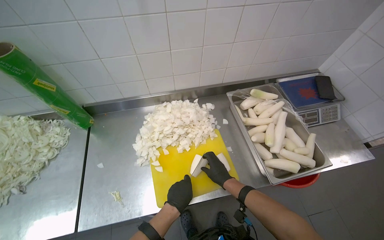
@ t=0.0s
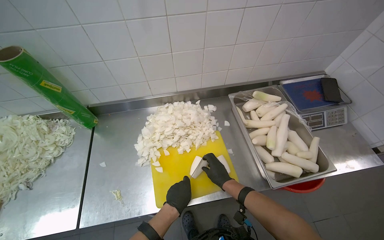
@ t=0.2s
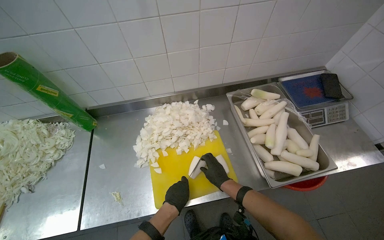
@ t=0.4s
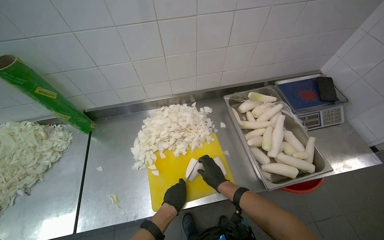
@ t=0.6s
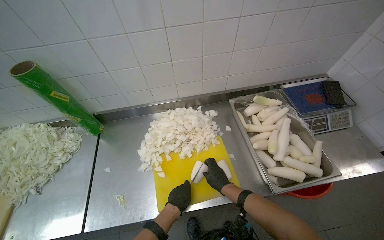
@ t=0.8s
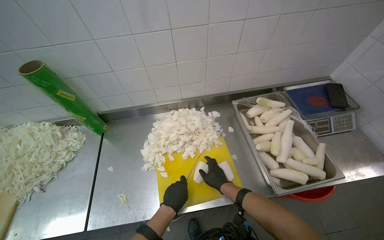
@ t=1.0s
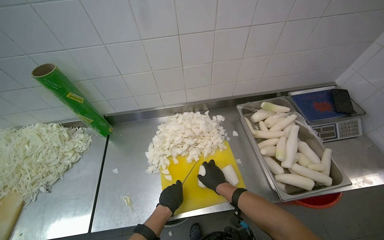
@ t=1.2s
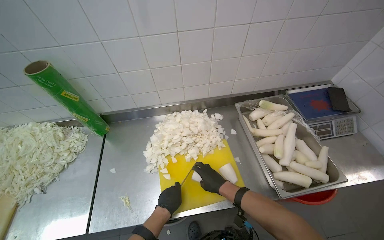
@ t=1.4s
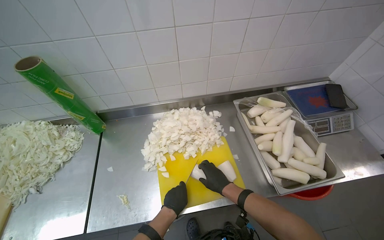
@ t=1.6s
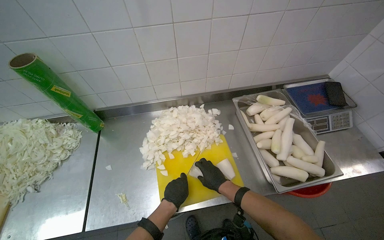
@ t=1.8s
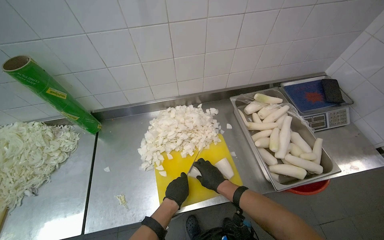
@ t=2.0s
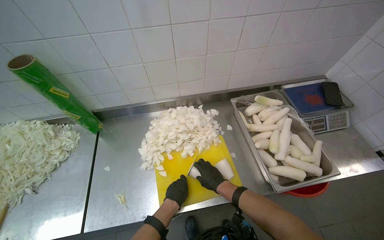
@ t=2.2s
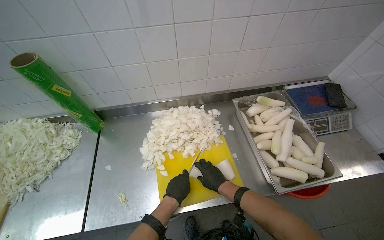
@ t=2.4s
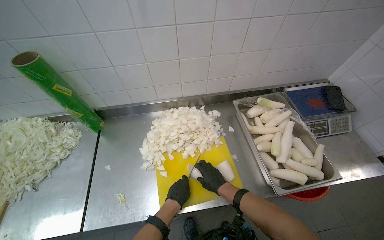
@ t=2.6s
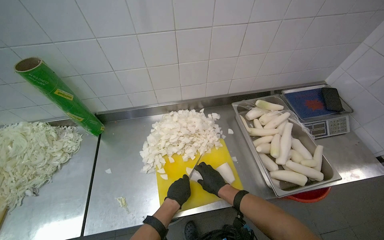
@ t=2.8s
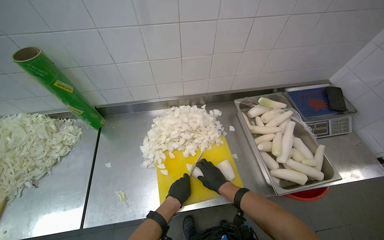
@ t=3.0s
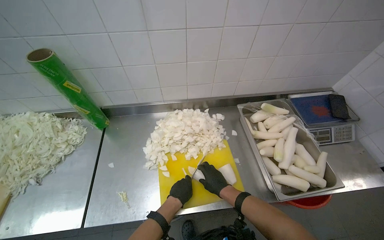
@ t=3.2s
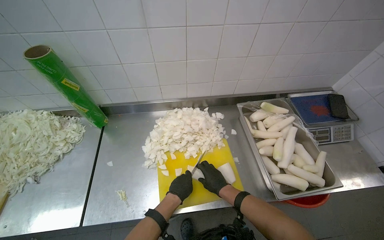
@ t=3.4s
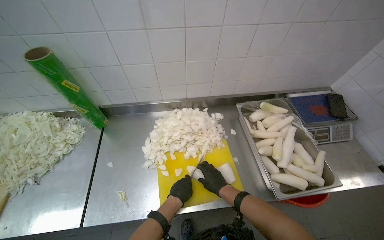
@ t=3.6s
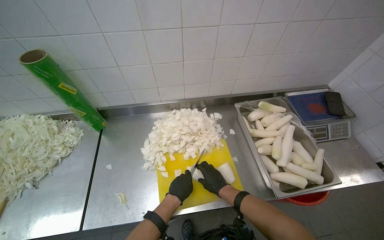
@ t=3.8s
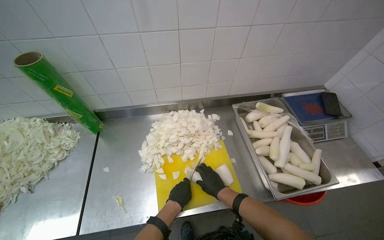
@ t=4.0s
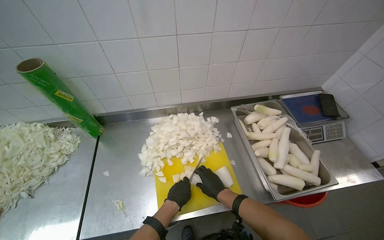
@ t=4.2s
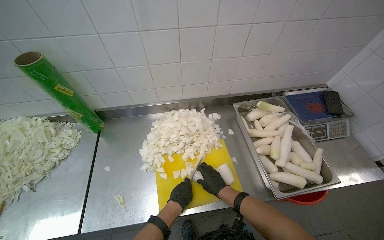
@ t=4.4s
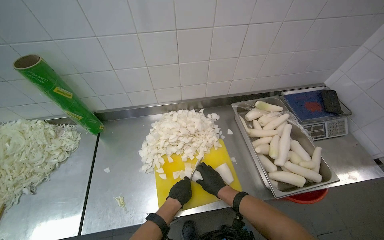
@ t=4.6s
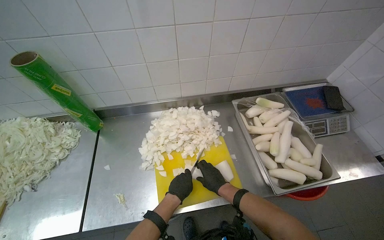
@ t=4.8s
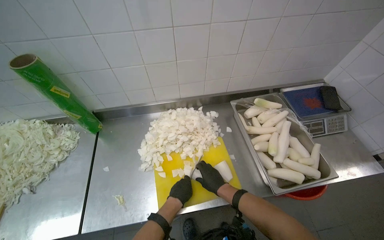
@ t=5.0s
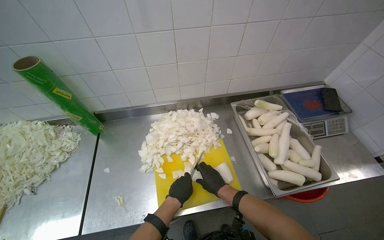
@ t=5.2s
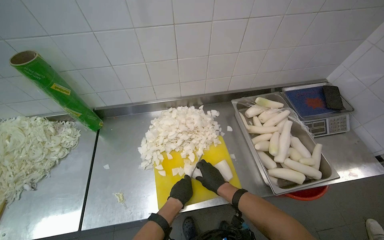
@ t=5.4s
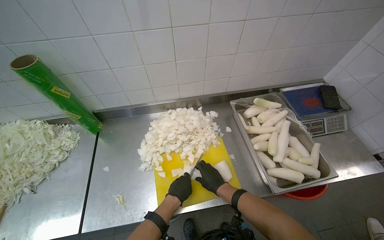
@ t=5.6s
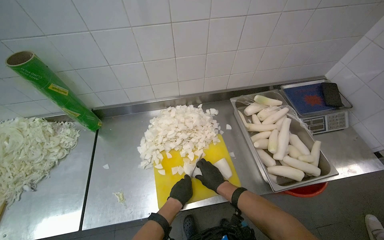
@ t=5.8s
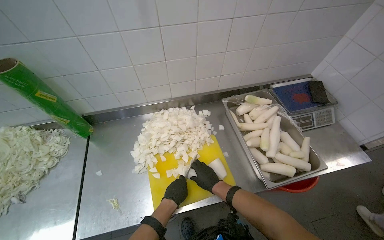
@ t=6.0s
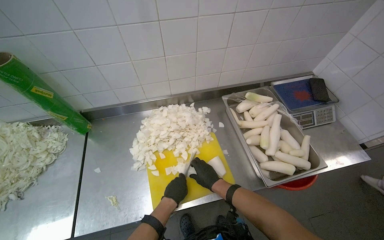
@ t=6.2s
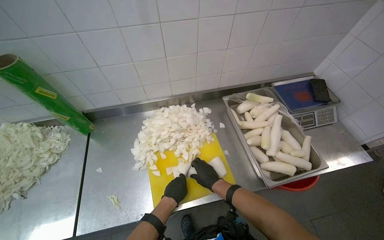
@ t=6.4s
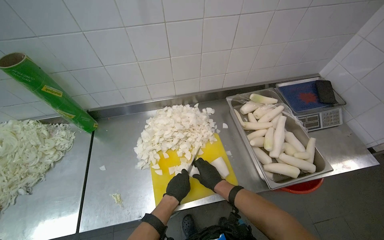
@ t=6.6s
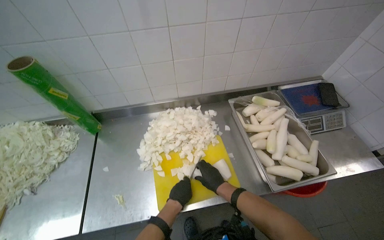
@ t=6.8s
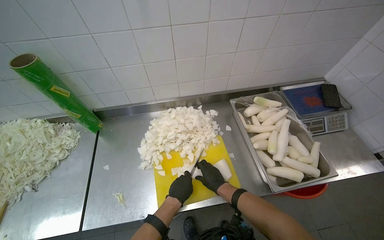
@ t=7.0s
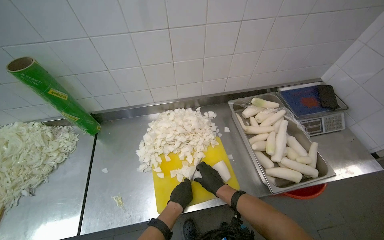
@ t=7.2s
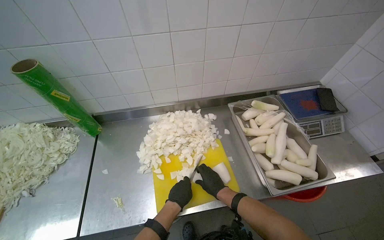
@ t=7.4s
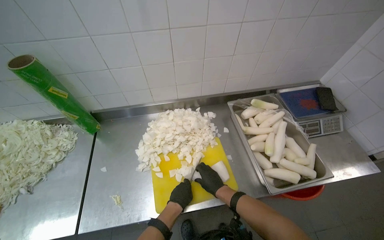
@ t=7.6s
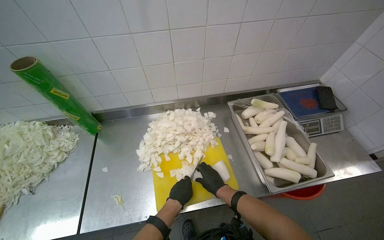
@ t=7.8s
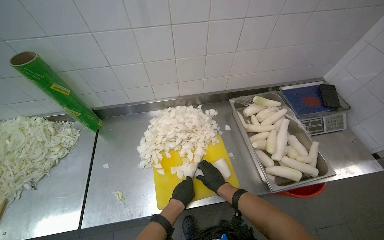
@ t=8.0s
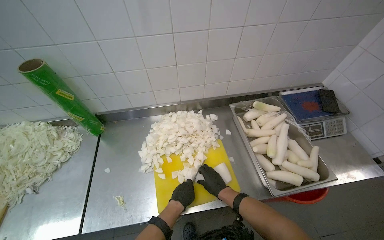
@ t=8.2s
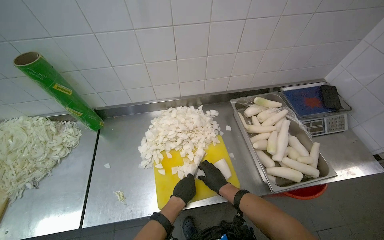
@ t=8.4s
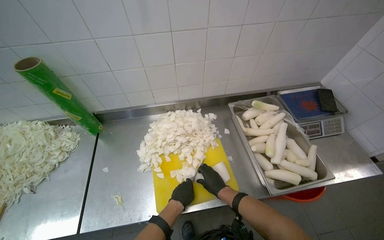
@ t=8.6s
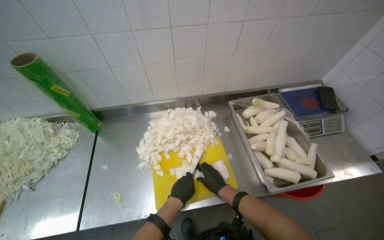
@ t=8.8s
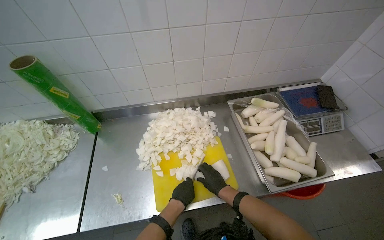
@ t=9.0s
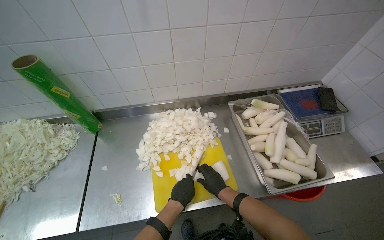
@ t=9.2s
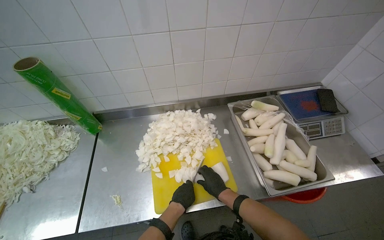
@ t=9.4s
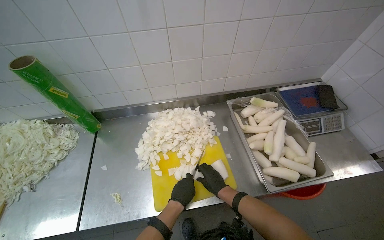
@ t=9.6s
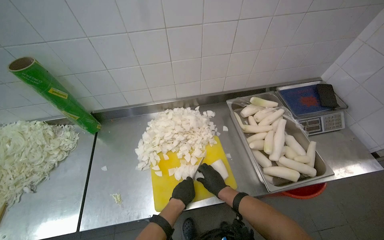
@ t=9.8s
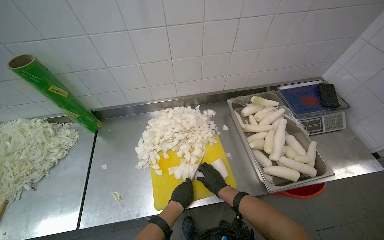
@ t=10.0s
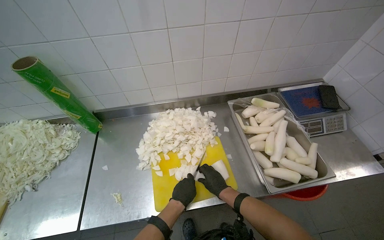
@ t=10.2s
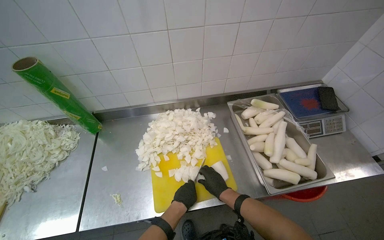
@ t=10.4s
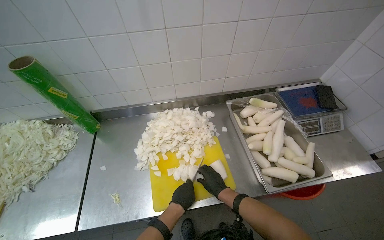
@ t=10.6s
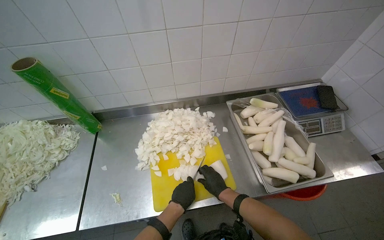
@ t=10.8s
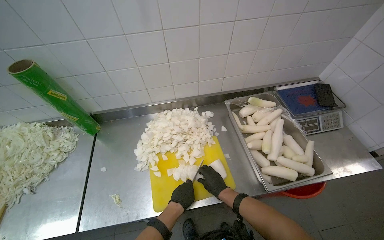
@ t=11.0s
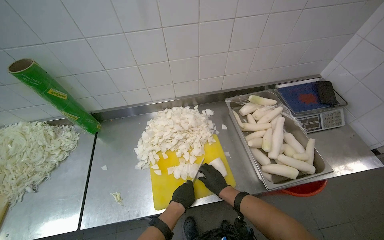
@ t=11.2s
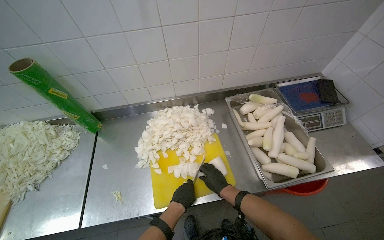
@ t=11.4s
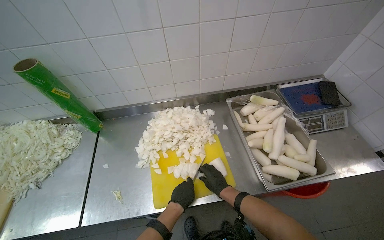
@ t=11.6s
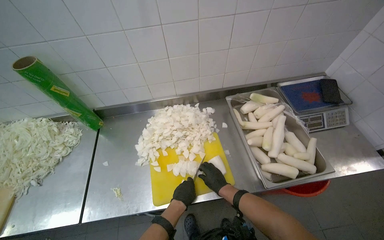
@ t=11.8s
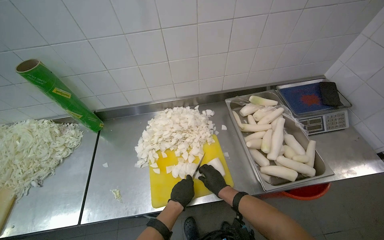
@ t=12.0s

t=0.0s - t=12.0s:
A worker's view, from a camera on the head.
Job: preparing food.
The whole recording: Chopping white radishes. The worker chops white radishes into small pieces on a yellow cutting board.
t=0.0s - t=1.6s: The right hand goes approximately 10 cm nearer to the camera.
t=1.6s - t=10.4s: The hands work in one place, with small movements.
t=10.4s - t=12.0s: The hands stay close to where they were, moving slightly.

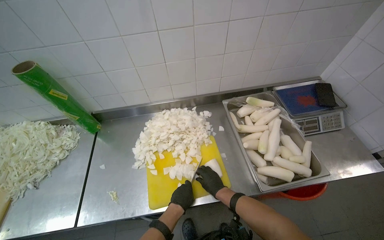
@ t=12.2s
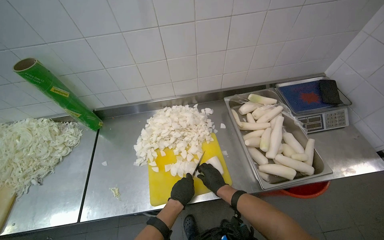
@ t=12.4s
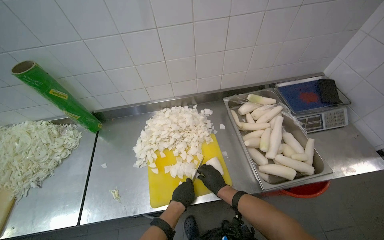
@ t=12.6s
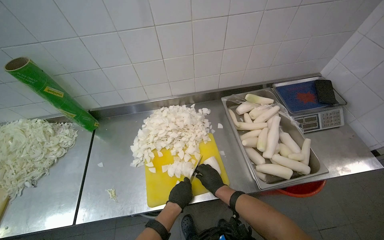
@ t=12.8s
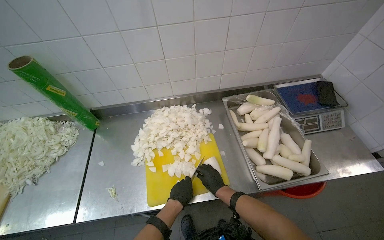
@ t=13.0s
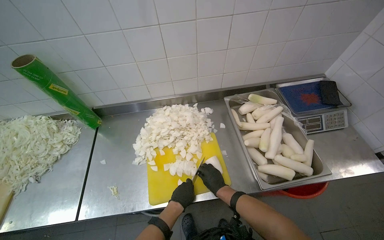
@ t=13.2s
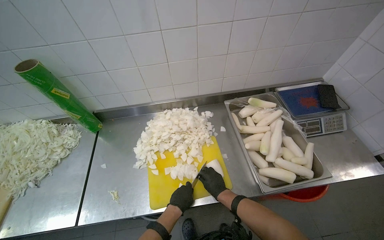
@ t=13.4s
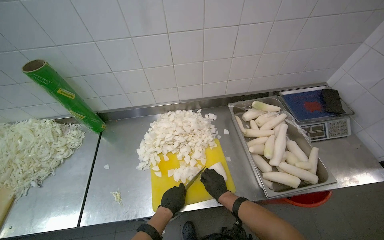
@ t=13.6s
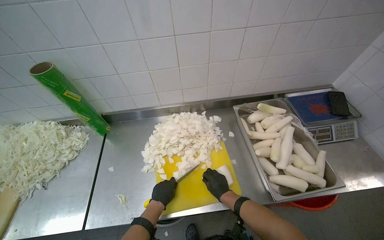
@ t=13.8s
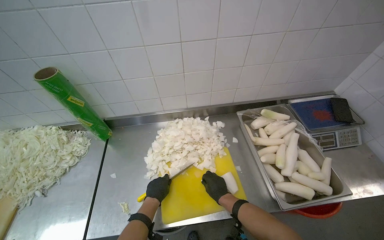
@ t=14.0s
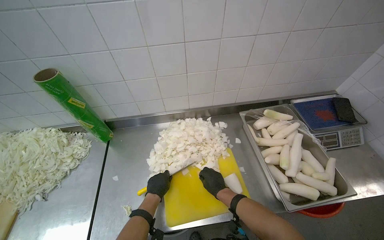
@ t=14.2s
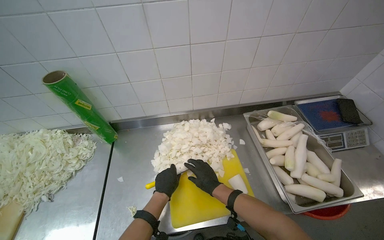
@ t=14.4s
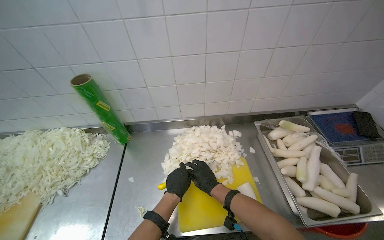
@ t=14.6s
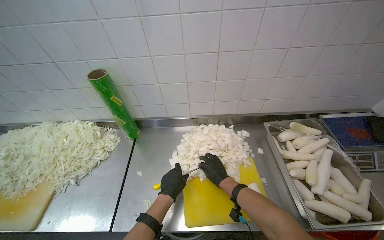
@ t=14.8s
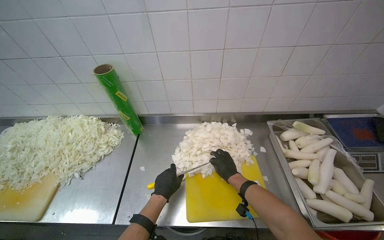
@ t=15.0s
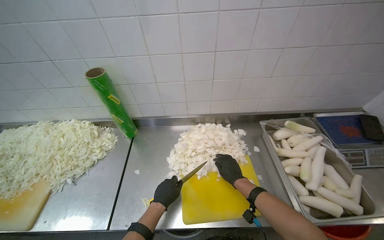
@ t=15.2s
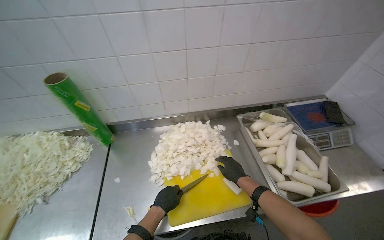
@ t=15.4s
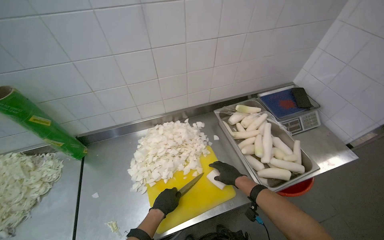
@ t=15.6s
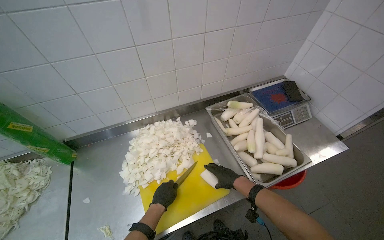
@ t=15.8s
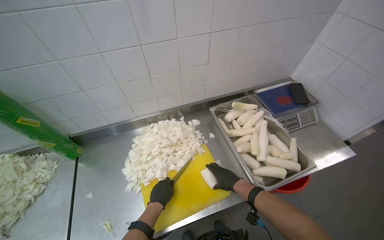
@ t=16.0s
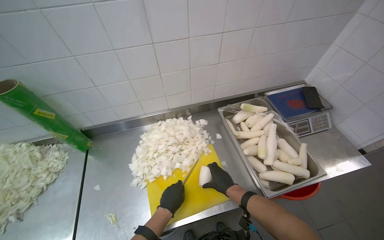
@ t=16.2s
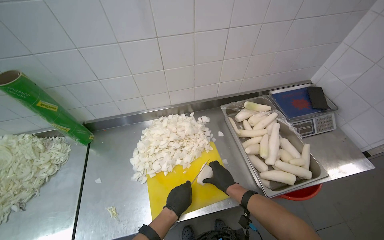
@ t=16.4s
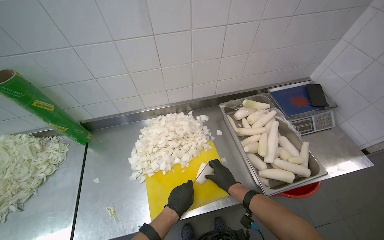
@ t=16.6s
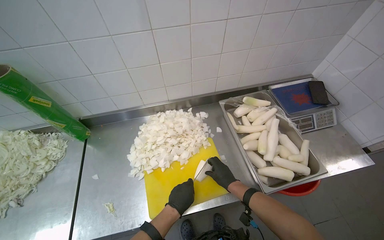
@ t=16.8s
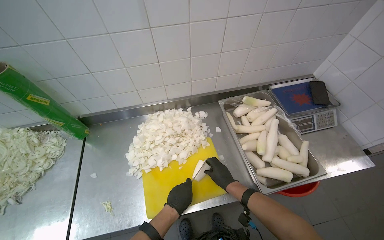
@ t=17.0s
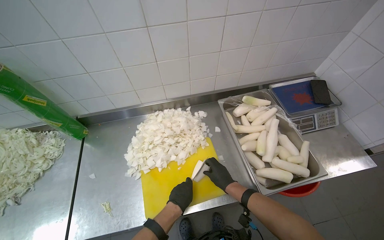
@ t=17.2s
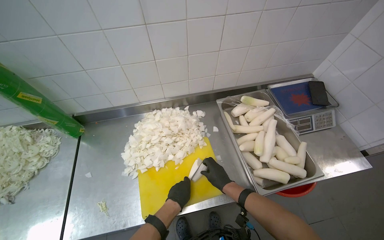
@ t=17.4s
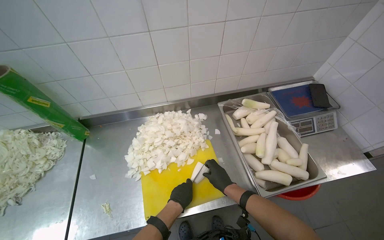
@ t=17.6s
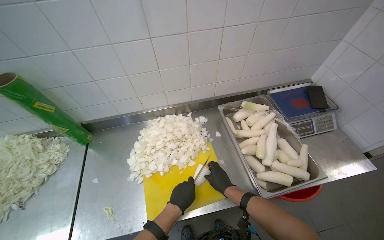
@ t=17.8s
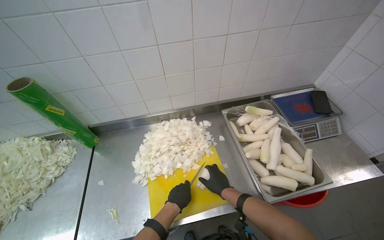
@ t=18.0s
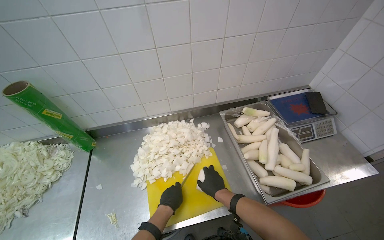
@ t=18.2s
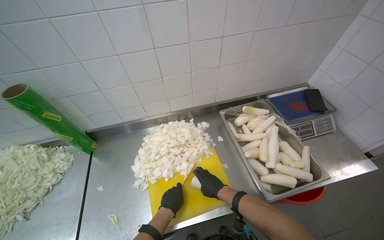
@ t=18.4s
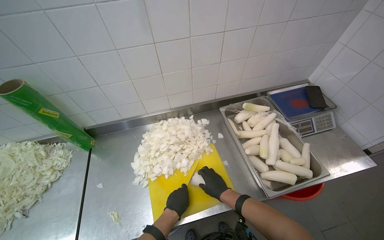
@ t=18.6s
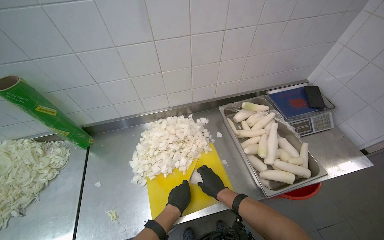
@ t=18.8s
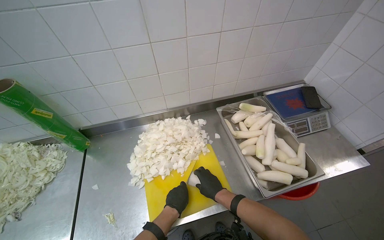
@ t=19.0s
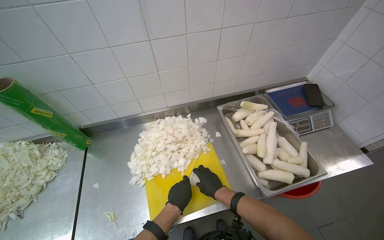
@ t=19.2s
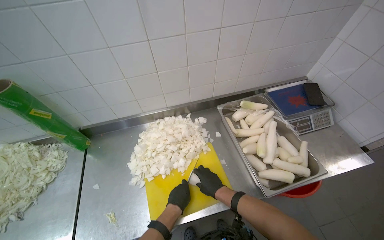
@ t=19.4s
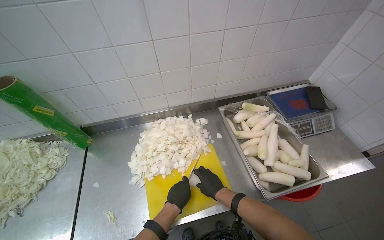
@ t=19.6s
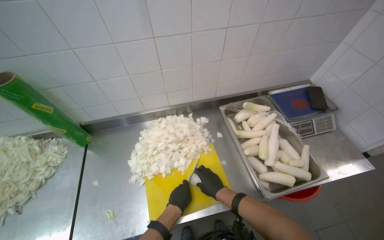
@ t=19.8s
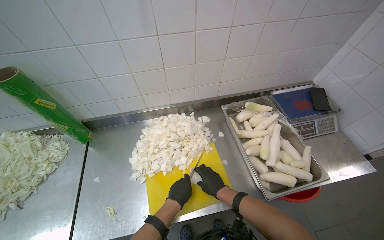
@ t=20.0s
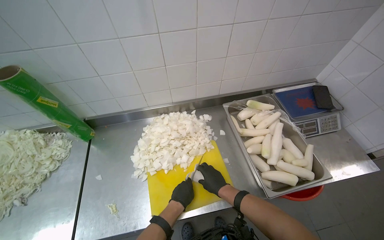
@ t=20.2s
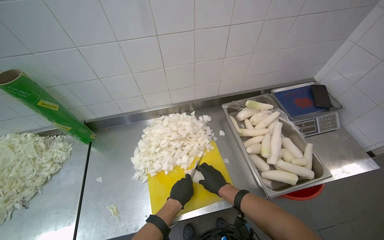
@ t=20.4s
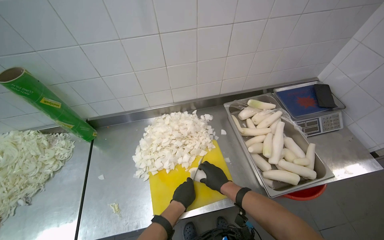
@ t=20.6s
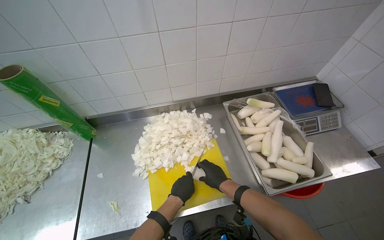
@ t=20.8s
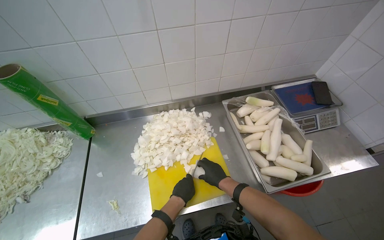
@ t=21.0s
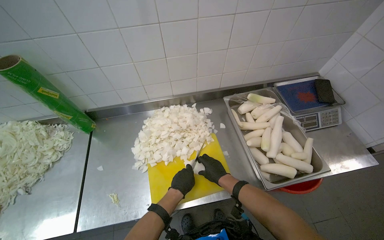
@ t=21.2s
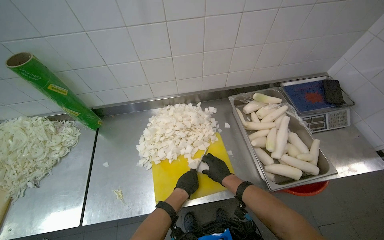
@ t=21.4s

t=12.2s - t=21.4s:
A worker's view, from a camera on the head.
Job: preparing food.
The whole recording: Chopping white radishes. The worker chops white radishes into small pieces on a yellow cutting board.
t=12.2s - t=13.8s: The left hand is displaced to the left by roughly 10 cm.
t=13.8s - t=15.2s: The right hand moves up the picture, approximately 10 cm.
t=15.2s - t=16.8s: The left hand goes some 20 cm to the right.
t=16.8s - t=18.4s: The hands stay close to where they were, moving slightly.
t=18.4s - t=21.4s: The hands make small movements and keep their place.
